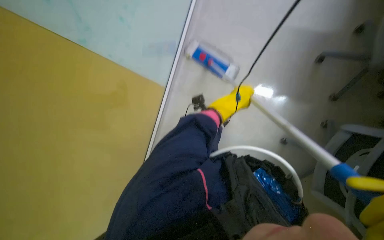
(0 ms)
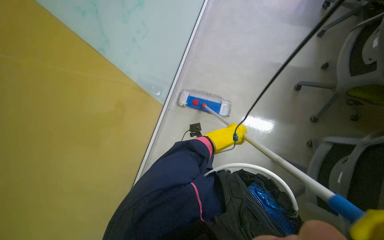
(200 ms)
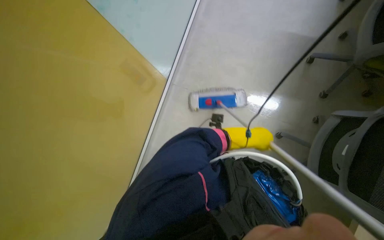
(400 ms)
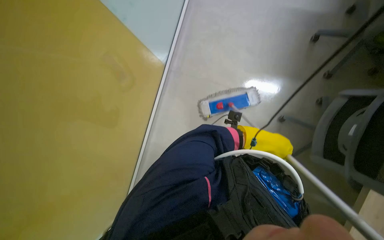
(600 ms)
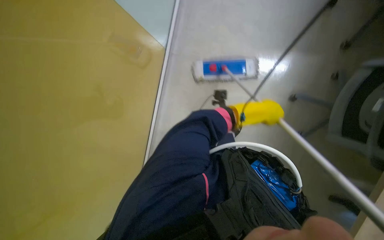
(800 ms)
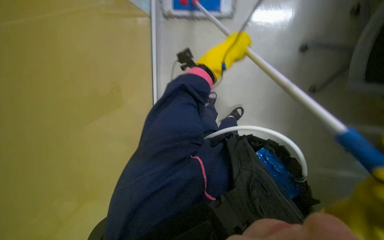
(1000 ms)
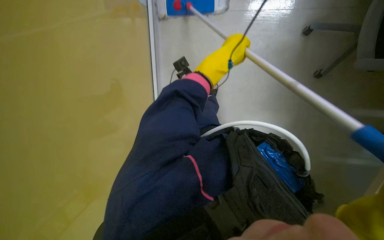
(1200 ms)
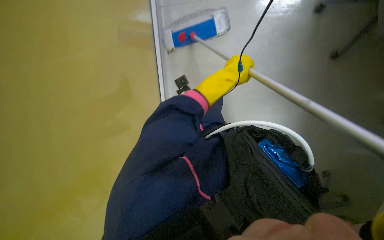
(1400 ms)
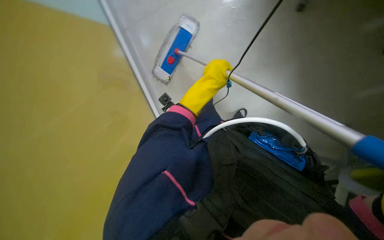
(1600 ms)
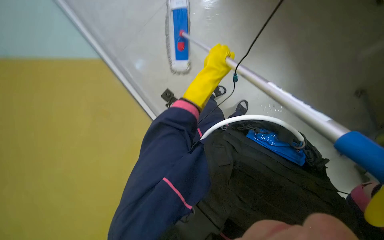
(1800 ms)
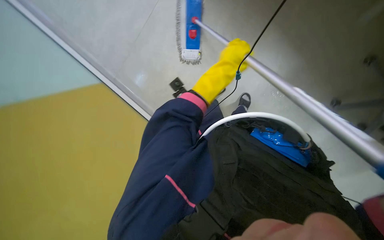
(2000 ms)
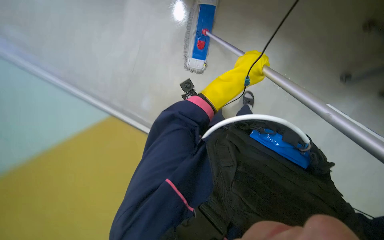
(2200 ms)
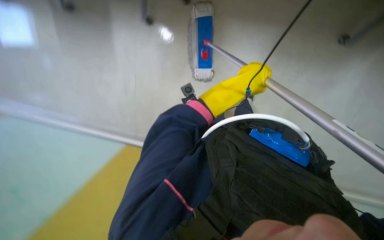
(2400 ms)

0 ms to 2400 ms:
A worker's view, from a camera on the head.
Job: mopping floor.
The whole recording: Mopping the floor. The worker mops the floor, moving chairs and wringing the mop.
1200 ms to 2400 ms: The view pans to the left by about 15 degrees.

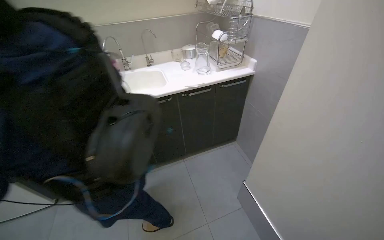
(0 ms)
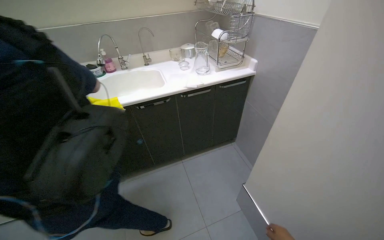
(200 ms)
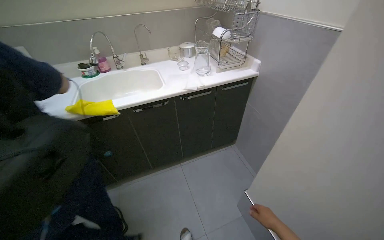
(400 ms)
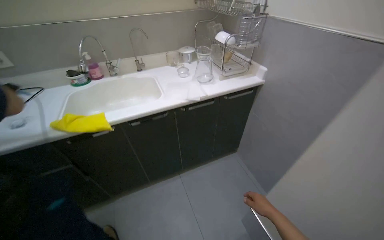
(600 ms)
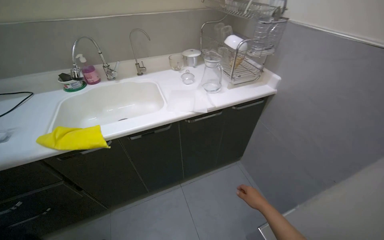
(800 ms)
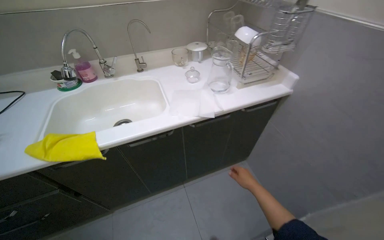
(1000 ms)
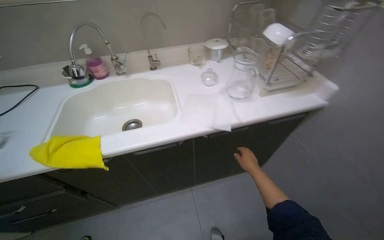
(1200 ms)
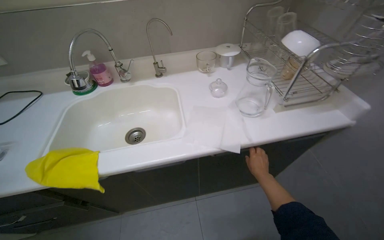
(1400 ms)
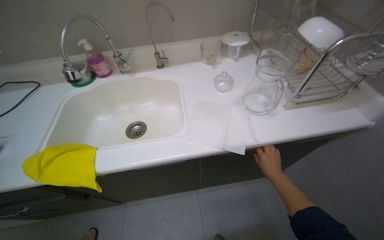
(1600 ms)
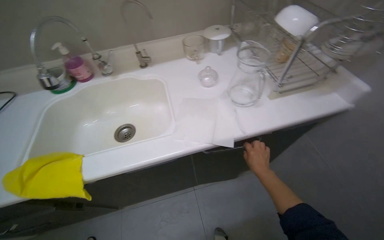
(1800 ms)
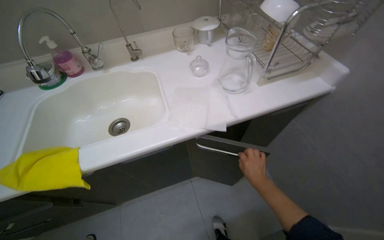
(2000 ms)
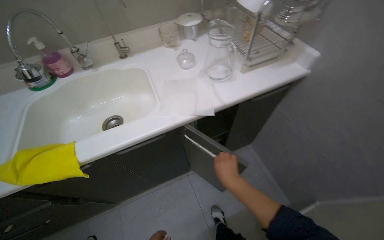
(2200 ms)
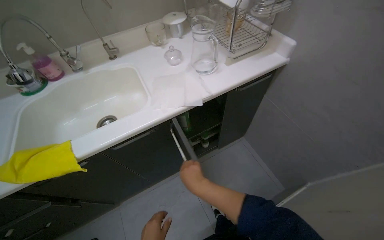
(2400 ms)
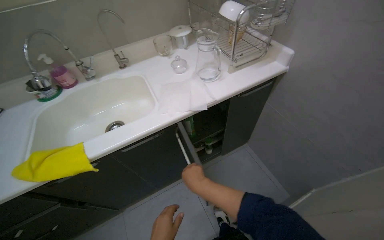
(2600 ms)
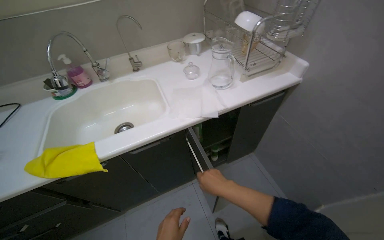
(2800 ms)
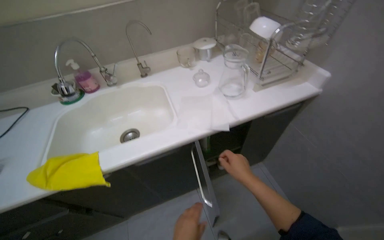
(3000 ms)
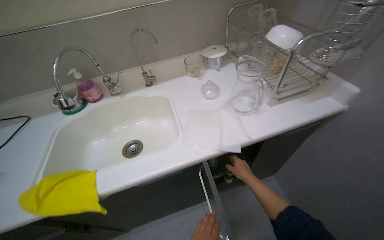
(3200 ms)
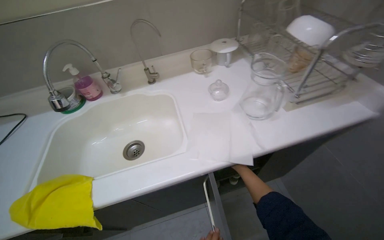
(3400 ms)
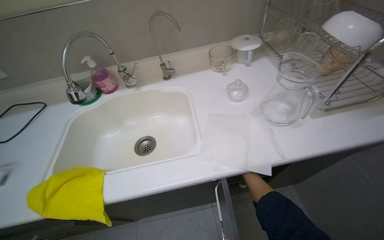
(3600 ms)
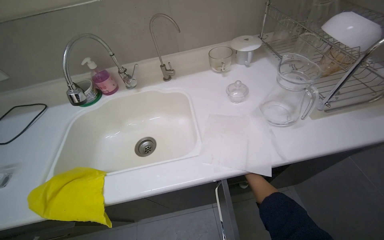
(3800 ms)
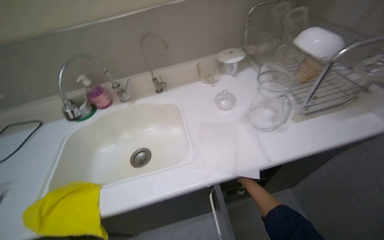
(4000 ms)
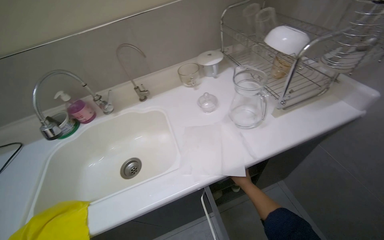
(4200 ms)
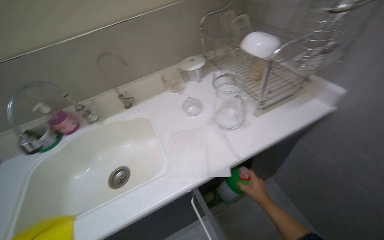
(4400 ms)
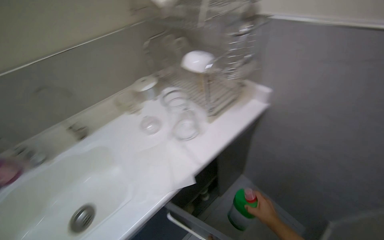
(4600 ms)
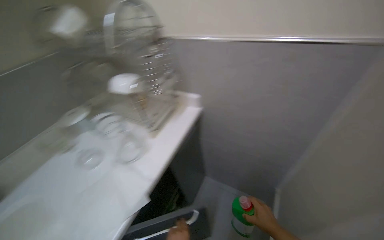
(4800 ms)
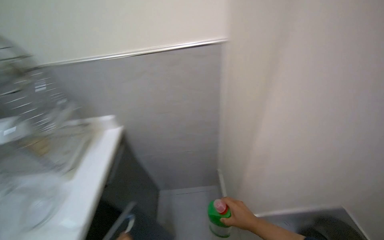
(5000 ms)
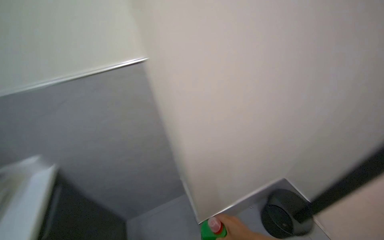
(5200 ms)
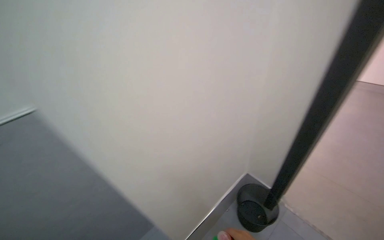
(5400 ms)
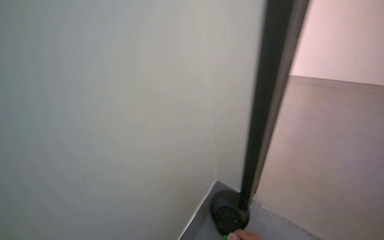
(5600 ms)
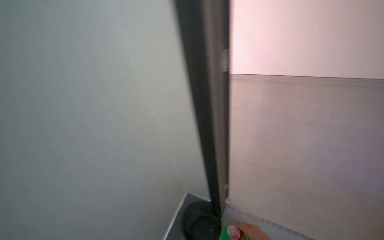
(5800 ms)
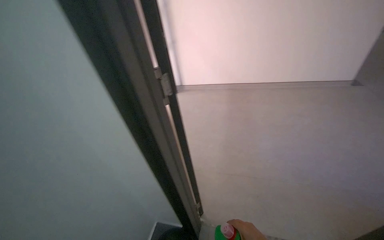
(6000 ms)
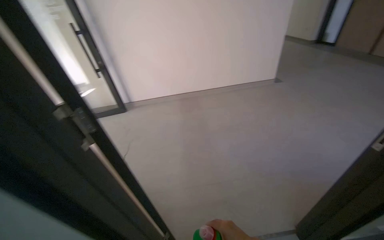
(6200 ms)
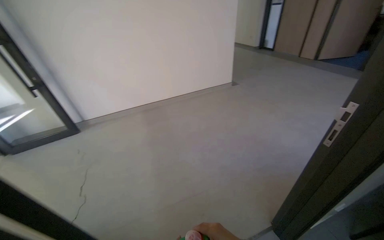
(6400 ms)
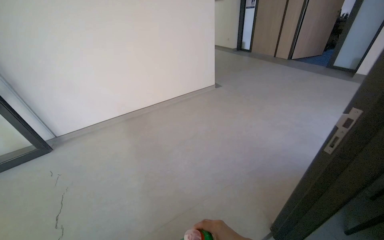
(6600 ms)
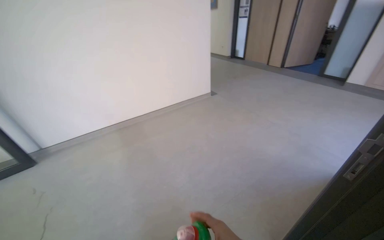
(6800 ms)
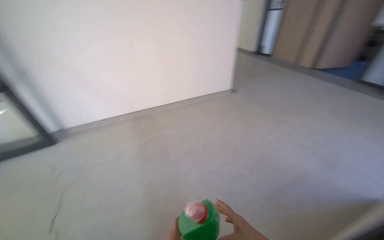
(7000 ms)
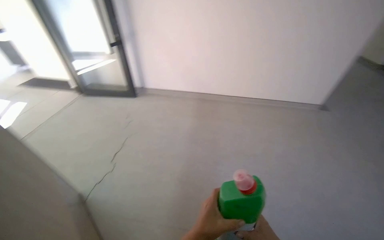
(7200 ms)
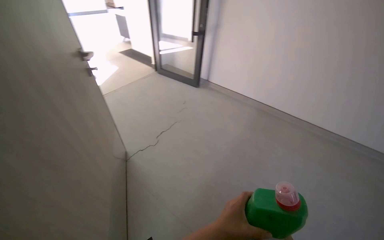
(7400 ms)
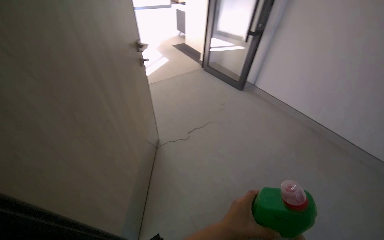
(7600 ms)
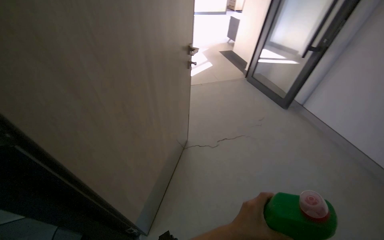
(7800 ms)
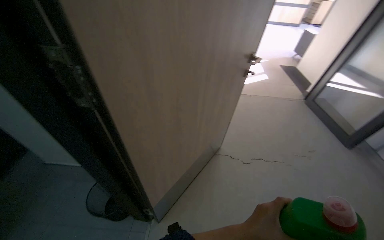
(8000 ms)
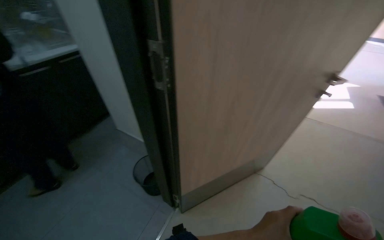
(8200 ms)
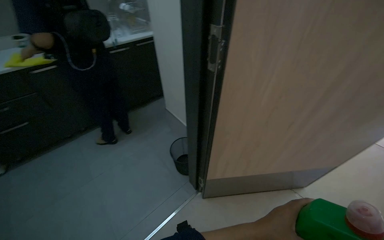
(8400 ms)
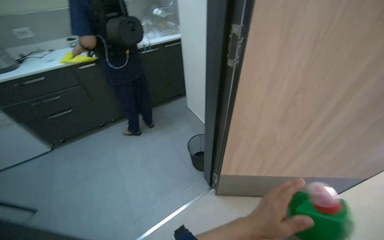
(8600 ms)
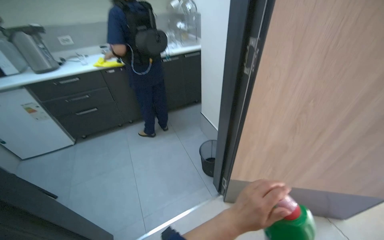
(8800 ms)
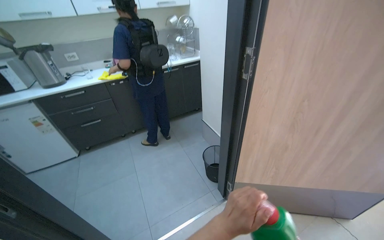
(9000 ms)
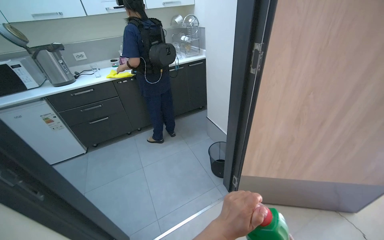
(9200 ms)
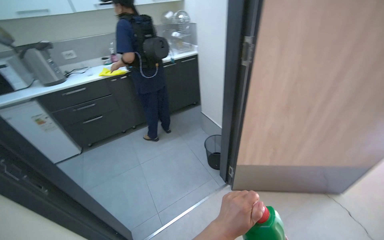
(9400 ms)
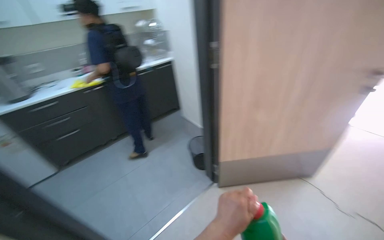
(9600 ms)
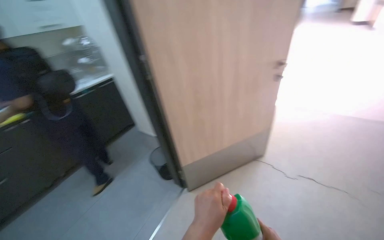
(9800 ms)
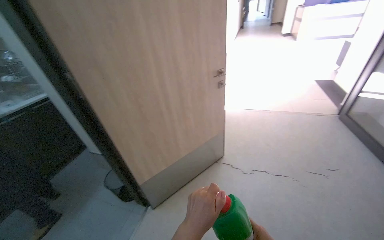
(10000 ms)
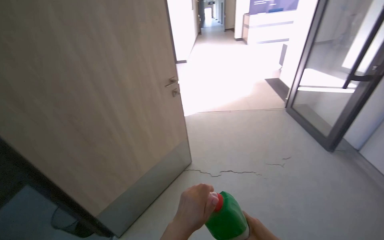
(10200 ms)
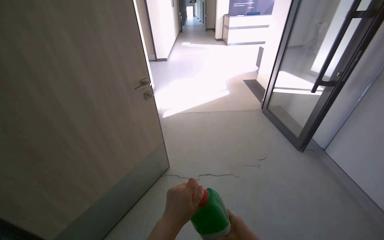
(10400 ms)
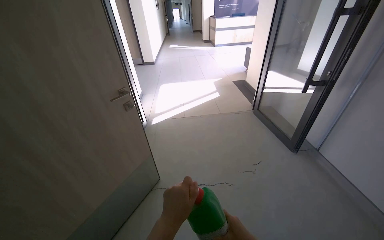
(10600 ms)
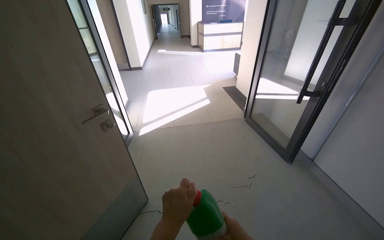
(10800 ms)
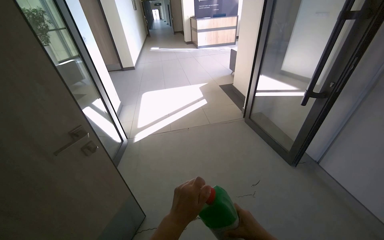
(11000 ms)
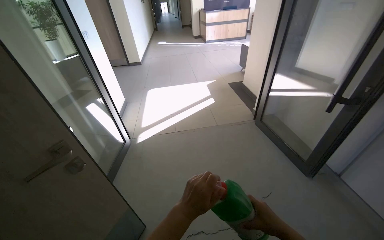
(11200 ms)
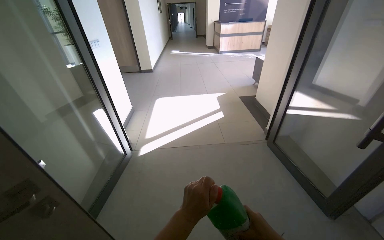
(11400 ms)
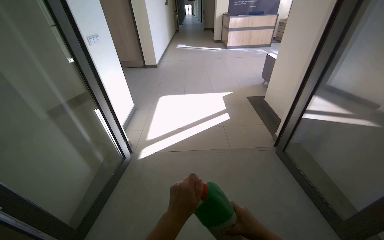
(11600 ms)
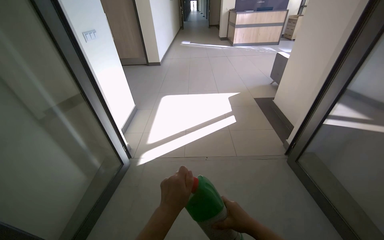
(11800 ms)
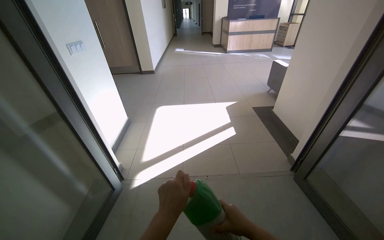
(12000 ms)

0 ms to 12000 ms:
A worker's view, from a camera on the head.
Job: preparing cleaning supplies.
The whole recording: Preparing cleaning supplies and equipment. The worker retrieves cleaning solution, pours it into buckets, organizes cleaning tools, and prepares the cleaning cart.
0 ms to 1600 ms: The camera is carried some 70 cm. The view tips downward by approximately 15 degrees.
1600 ms to 3000 ms: The right hand heads nearer to the camera and to the left, covering about 20 cm.
4400 ms to 6000 ms: The wearer moves some 50 cm. The head turns to the right by roughly 120 degrees. The view tilts approximately 30 degrees upward.
6000 ms to 7600 ms: The camera travels approximately 60 cm. The wearer's head swings roughly 45 degrees to the left.
7600 ms to 9000 ms: The head rotates approximately 100 degrees to the left.
9000 ms to 10400 ms: The head travels approximately 50 cm. The wearer's head swings approximately 65 degrees to the right.
10400 ms to 12000 ms: The camera travels roughly 1 m.

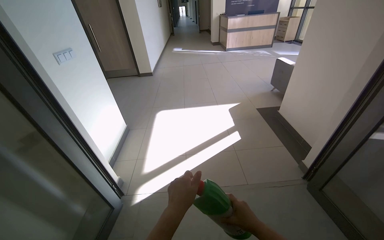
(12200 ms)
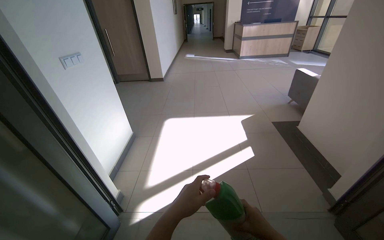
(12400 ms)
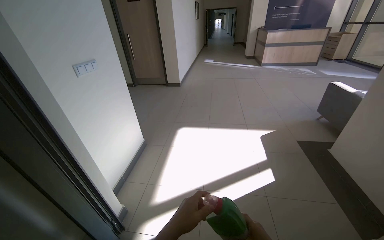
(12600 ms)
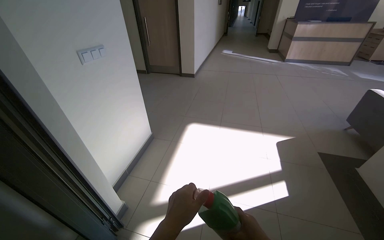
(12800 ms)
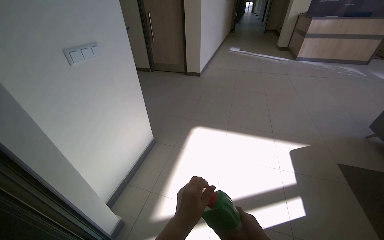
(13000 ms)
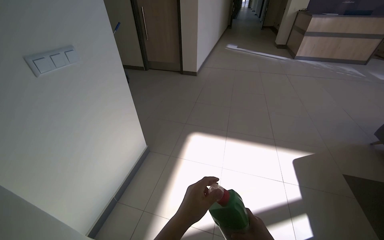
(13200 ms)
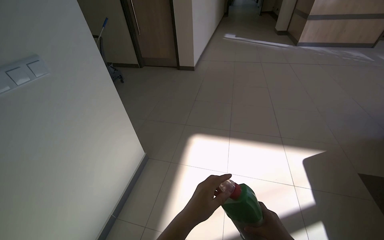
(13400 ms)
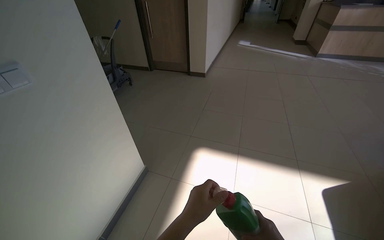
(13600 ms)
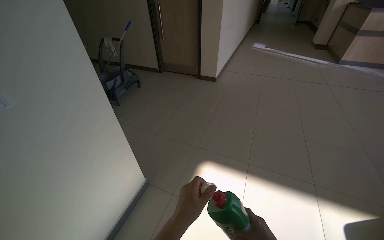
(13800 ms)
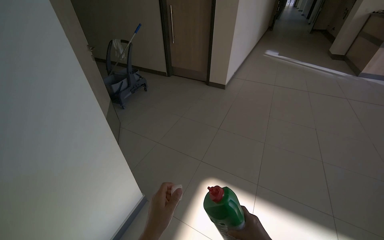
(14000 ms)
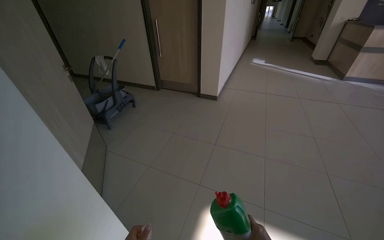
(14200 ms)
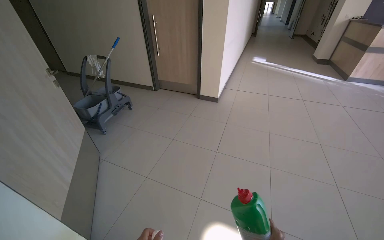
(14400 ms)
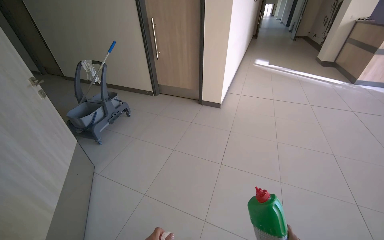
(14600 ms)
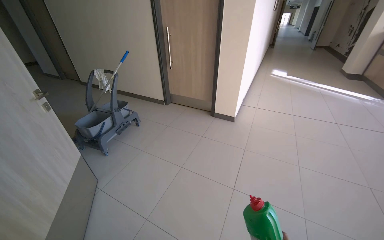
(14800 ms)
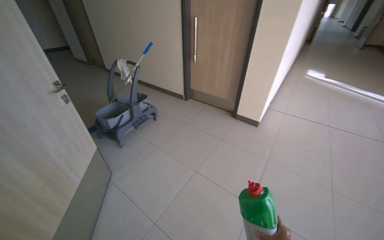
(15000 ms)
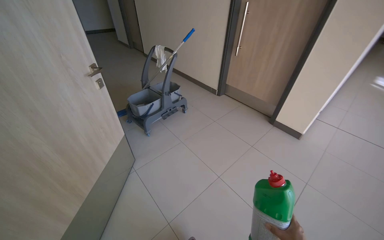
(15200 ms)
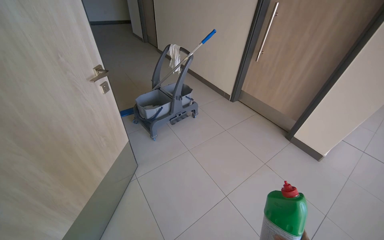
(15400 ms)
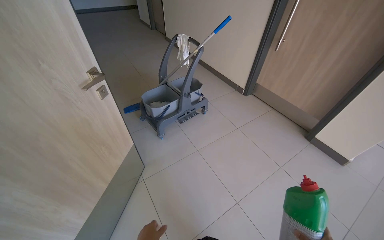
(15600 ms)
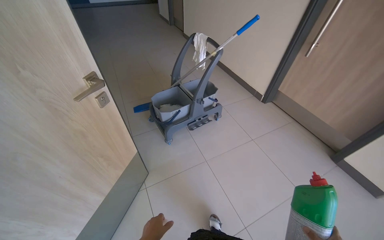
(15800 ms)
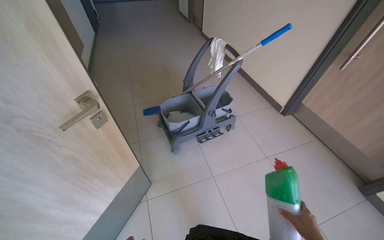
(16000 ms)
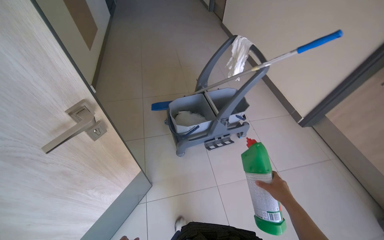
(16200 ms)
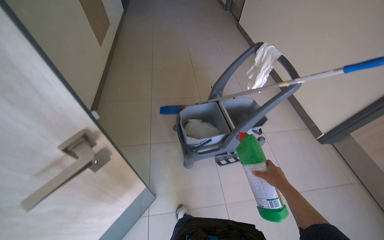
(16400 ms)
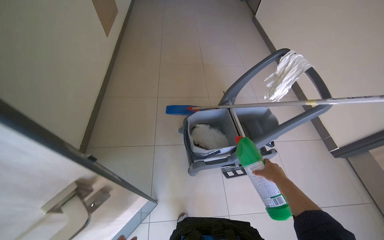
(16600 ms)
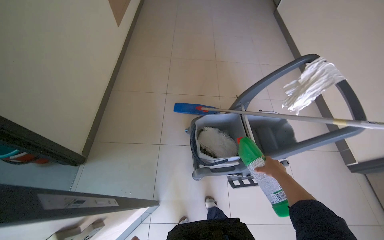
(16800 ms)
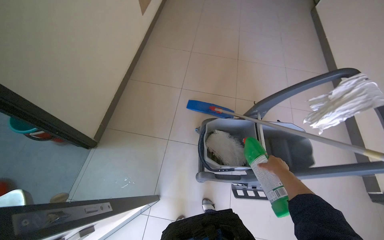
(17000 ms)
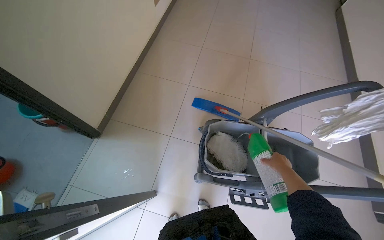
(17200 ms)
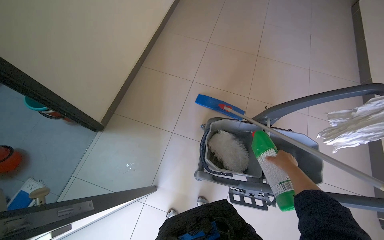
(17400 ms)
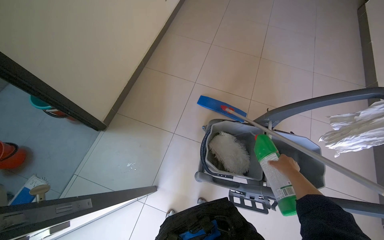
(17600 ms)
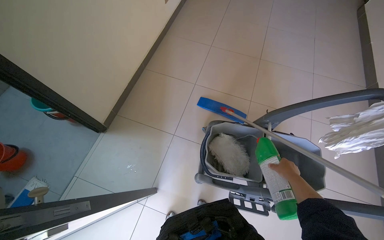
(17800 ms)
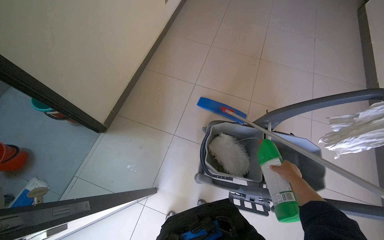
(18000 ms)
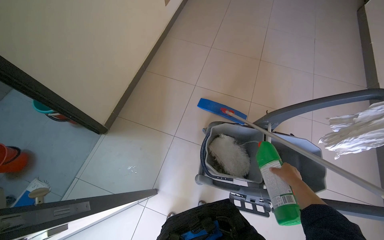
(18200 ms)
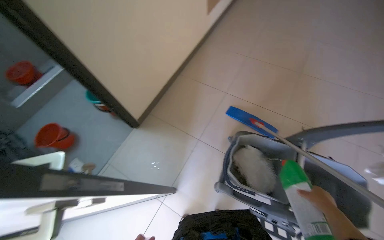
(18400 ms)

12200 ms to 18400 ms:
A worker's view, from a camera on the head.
Job: preparing cleaning supplies.
The whole recording: Preparing cleaning supplies and equipment. The worker retrieves cleaning solution, pours it into buckets, organizes cleaning tools, and prepares the cleaning cart.
12200 ms to 13800 ms: The head travels about 1.5 m. The head rotates approximately 25 degrees to the left.
13800 ms to 15400 ms: The camera is carried roughly 1.5 m. The wearer's head swings about 30 degrees to the left.
15400 ms to 16800 ms: The wearer moves roughly 1 m. The wearer's head swings some 35 degrees to the left. The view tips downward by some 20 degrees.
16800 ms to 18400 ms: The head rotates roughly 30 degrees to the left. The right hand travels to the right by approximately 10 cm.
